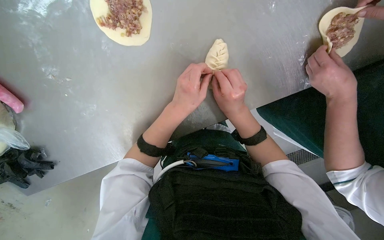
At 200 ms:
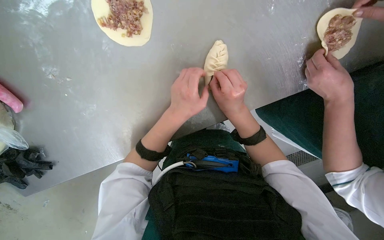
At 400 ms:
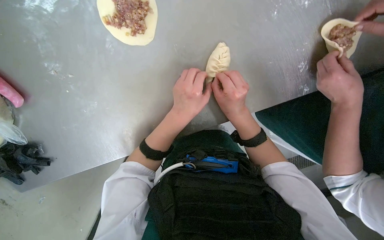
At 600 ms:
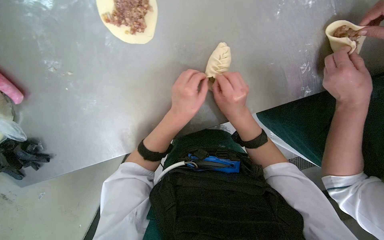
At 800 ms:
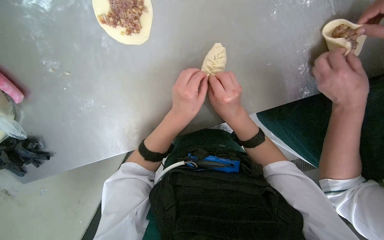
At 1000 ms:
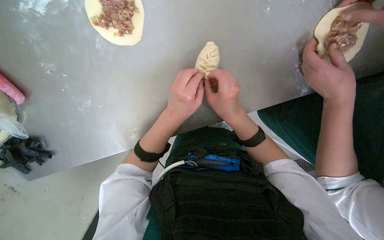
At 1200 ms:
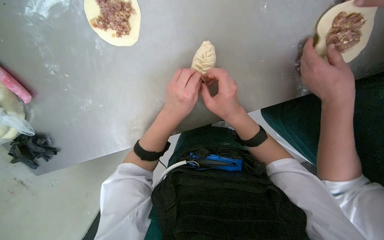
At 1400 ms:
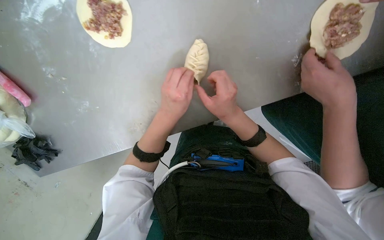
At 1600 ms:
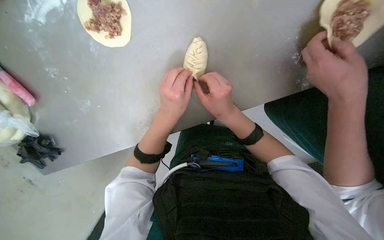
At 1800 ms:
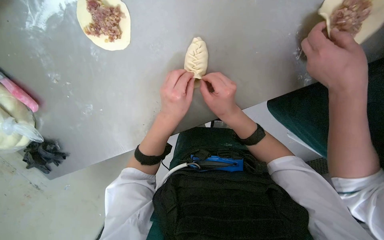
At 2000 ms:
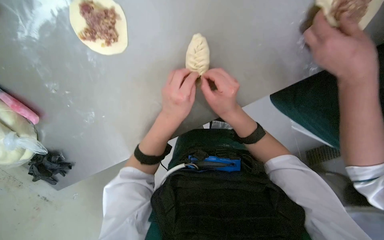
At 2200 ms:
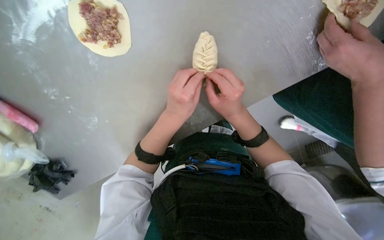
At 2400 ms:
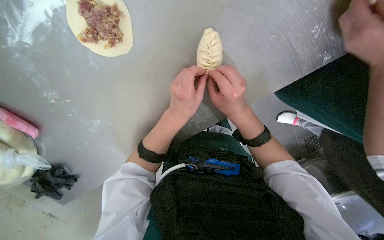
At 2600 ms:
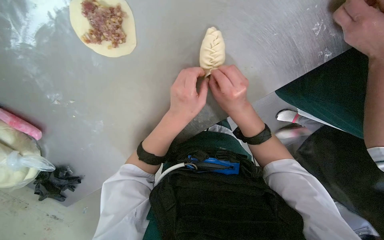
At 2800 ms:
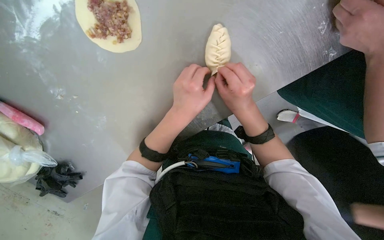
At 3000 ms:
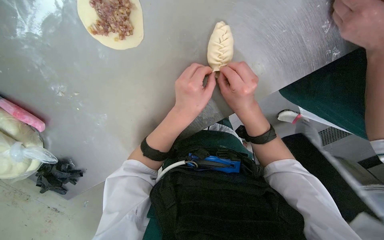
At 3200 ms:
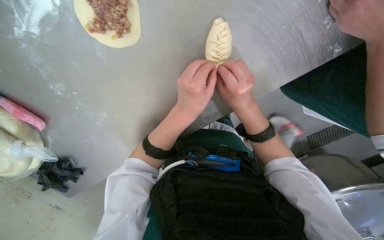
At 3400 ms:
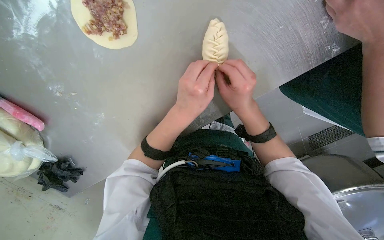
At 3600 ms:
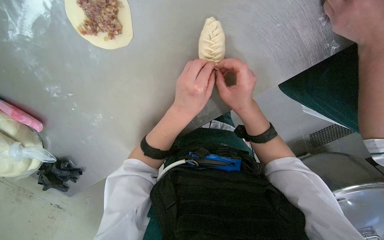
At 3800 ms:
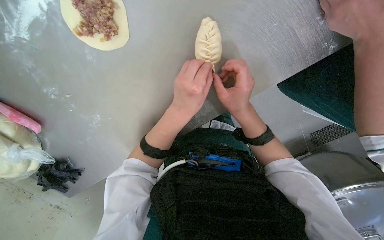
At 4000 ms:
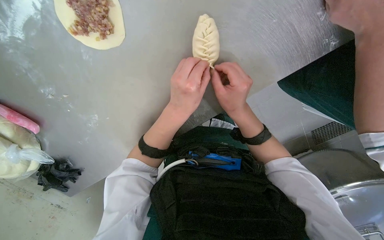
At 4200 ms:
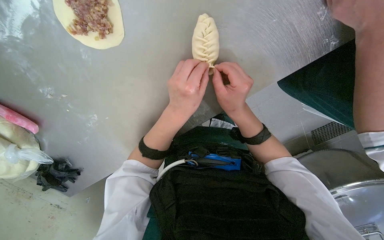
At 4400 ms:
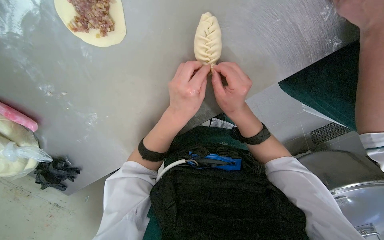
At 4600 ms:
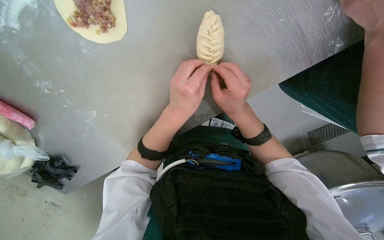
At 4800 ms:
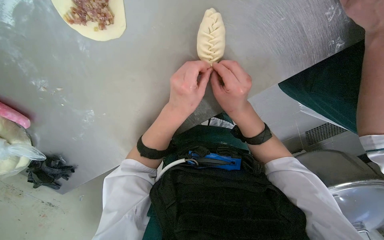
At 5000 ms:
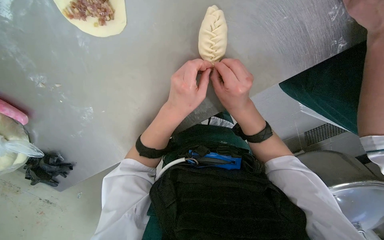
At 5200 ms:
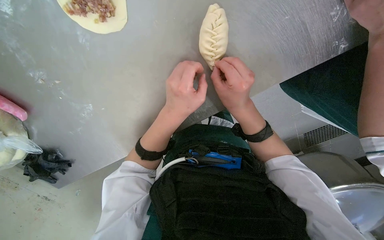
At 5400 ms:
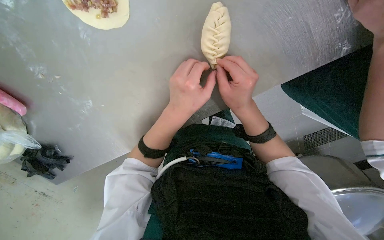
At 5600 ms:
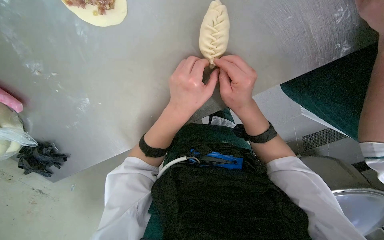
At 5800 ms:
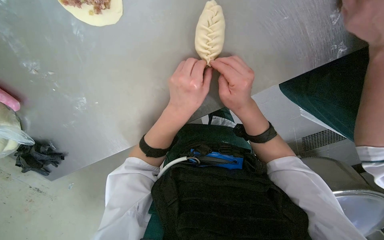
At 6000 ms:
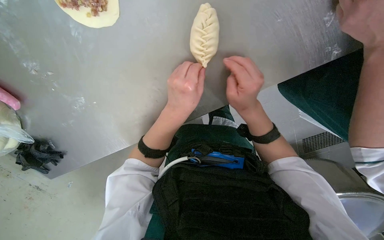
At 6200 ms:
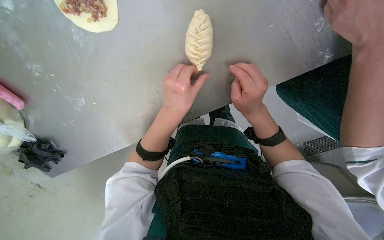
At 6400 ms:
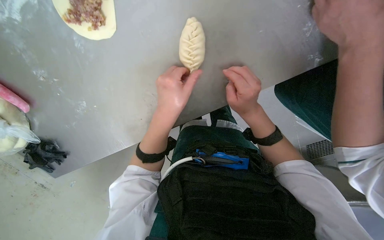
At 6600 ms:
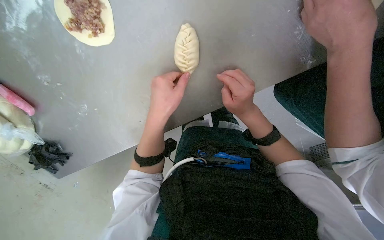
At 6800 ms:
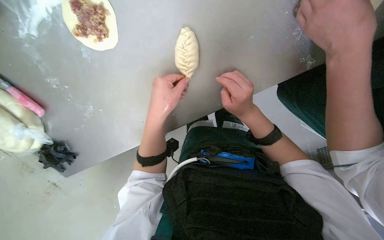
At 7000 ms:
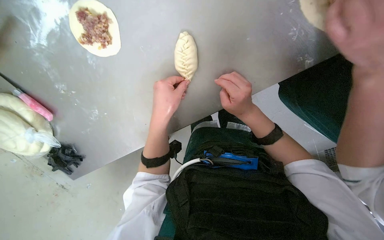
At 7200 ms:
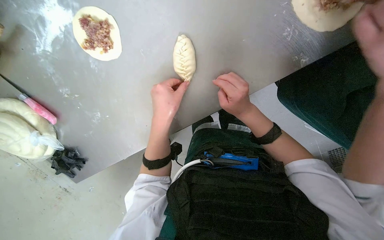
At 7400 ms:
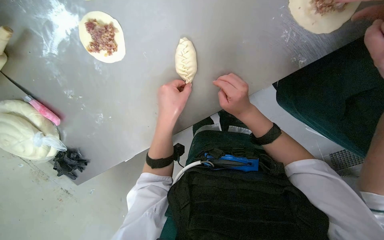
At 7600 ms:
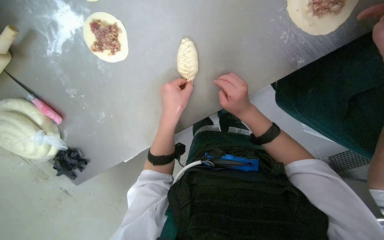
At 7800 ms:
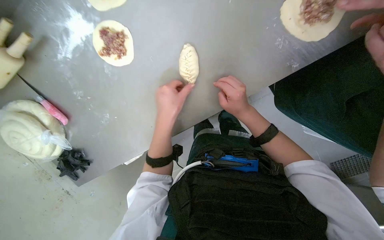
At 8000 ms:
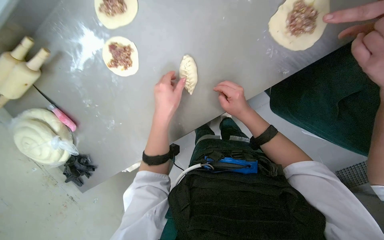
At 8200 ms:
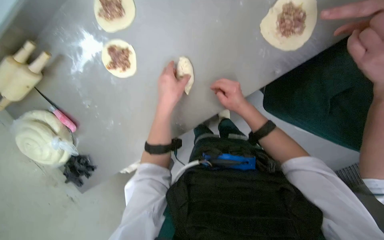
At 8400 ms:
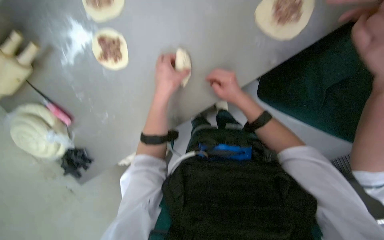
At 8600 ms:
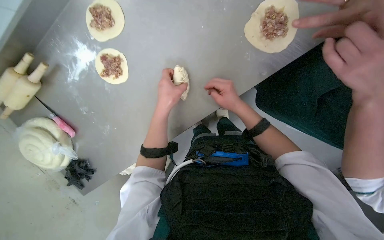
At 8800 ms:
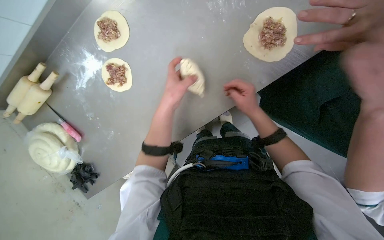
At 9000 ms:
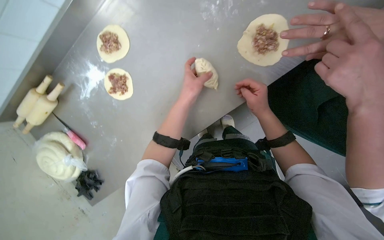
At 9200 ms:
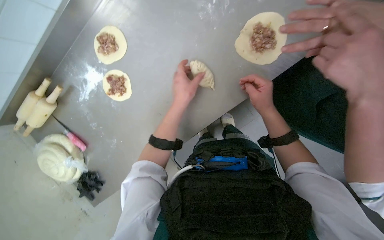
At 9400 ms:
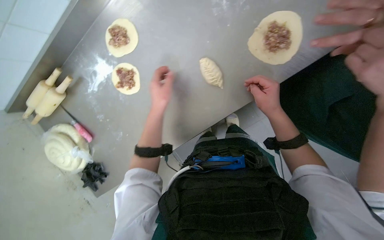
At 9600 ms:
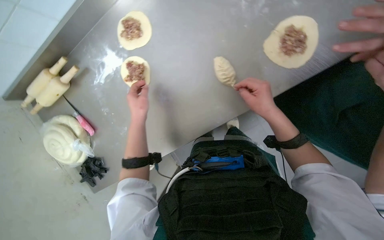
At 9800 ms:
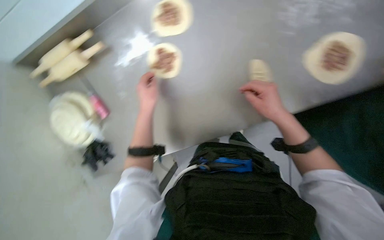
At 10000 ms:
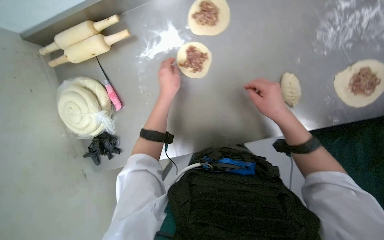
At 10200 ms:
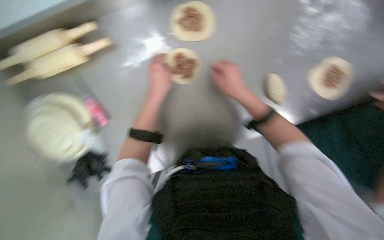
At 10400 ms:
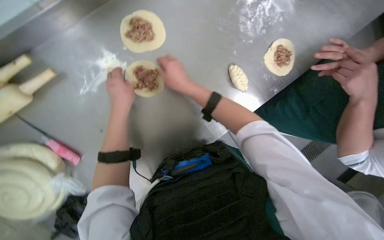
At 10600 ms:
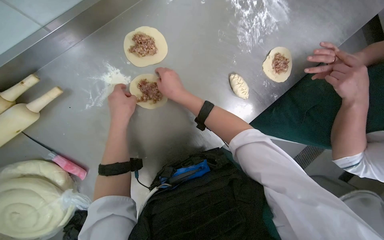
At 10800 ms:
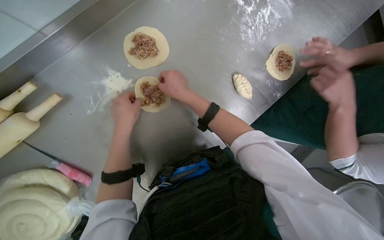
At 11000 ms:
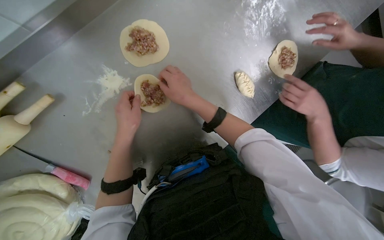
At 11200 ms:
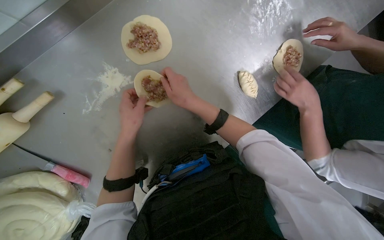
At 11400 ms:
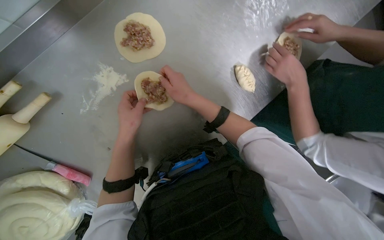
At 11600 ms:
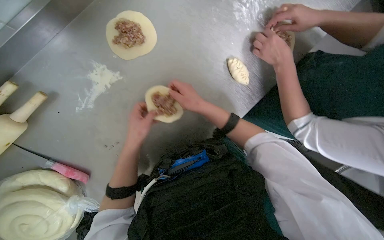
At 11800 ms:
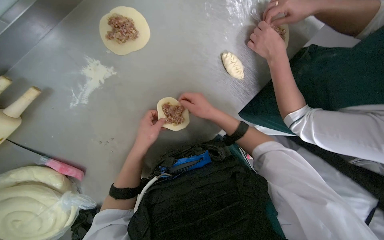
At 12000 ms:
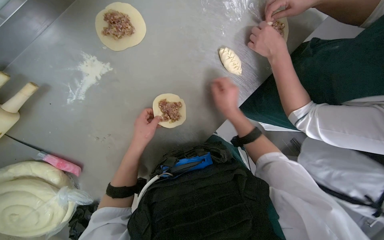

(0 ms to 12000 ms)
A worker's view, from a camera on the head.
Job: preparing food.
The whole recording: Sealing meat-filled dumplings. The worker continues sealing meat-filled dough circles, pinching the edges to form a braided pattern.
0 ms - 6000 ms: The hands make small movements and keep their place.
6000 ms - 7600 ms: The hands make small movements and keep their place.
7600 ms - 9000 ms: The right hand heads to the right, covering some 15 cm. Meanwhile the left hand heads up the picture, covering about 10 cm.
9000 ms - 10400 ms: The view pans to the right by roughly 25 degrees. Both hands travel together to the left, about 35 cm.
10400 ms - 12000 ms: The right hand goes roughly 25 cm to the right, down the picture and farther from the camera. The left hand goes about 15 cm farther from the camera and down the picture.

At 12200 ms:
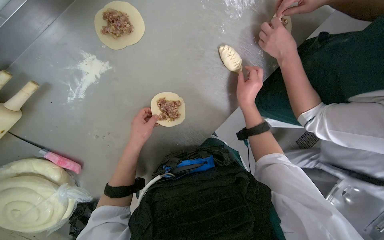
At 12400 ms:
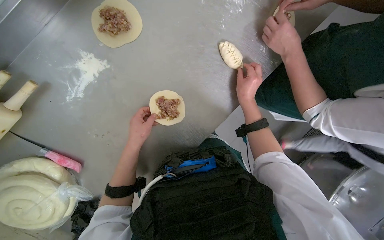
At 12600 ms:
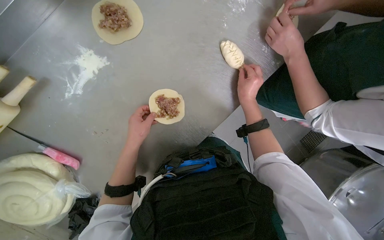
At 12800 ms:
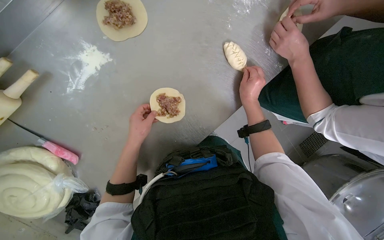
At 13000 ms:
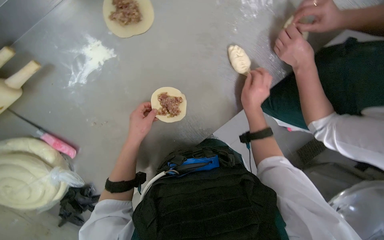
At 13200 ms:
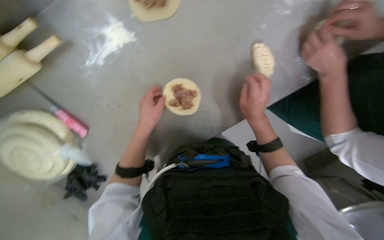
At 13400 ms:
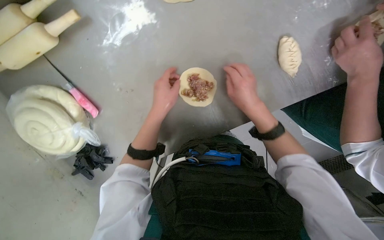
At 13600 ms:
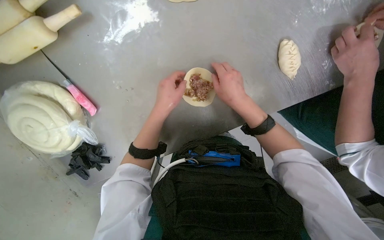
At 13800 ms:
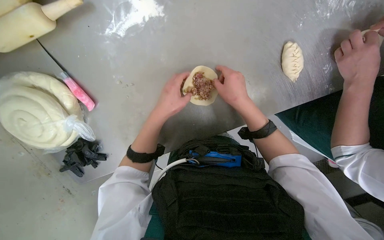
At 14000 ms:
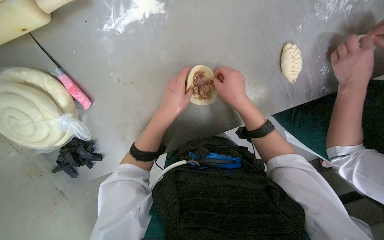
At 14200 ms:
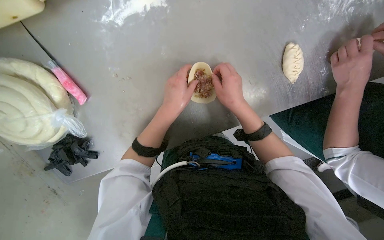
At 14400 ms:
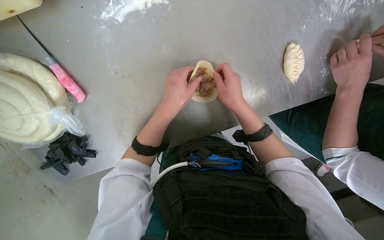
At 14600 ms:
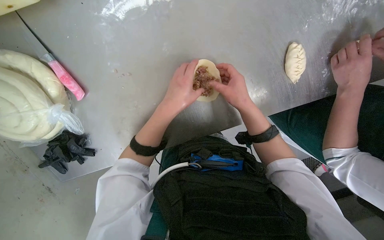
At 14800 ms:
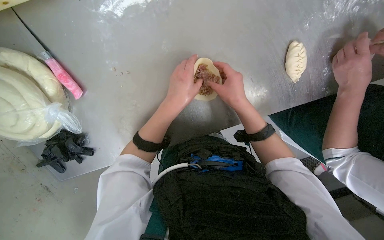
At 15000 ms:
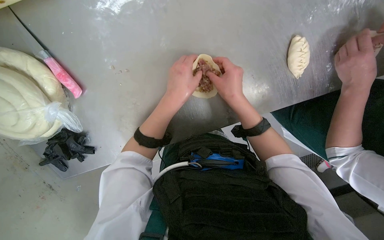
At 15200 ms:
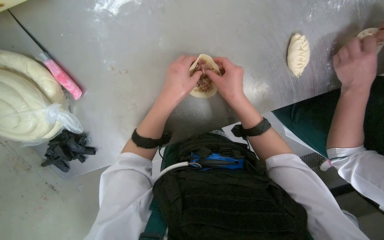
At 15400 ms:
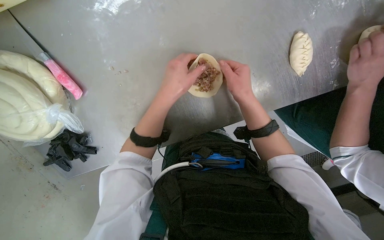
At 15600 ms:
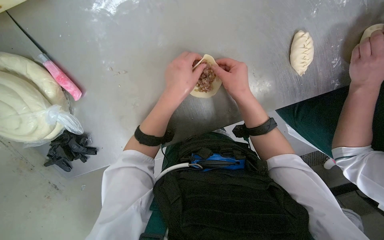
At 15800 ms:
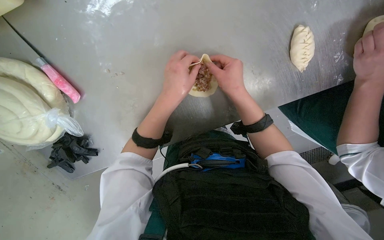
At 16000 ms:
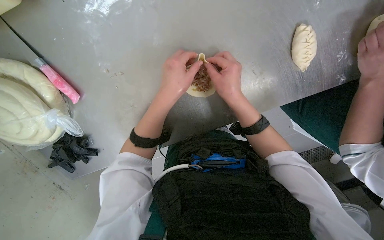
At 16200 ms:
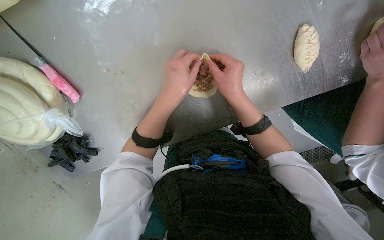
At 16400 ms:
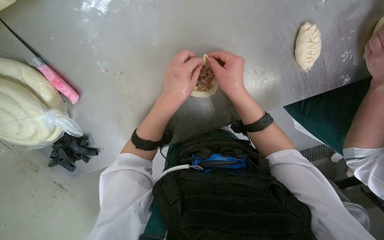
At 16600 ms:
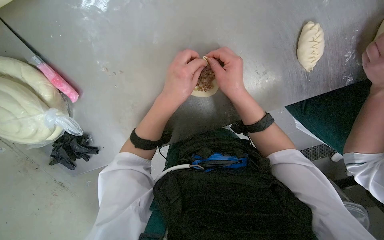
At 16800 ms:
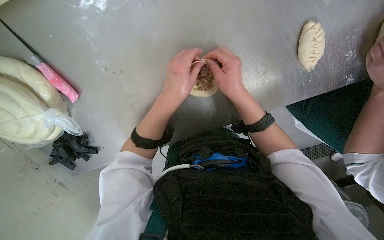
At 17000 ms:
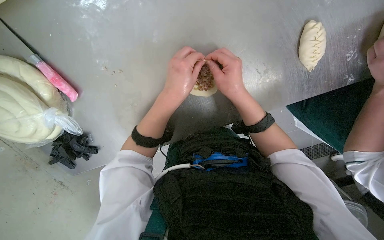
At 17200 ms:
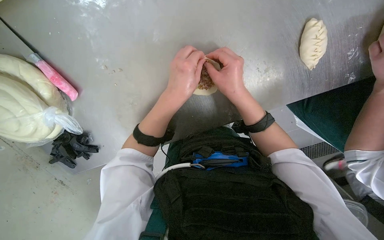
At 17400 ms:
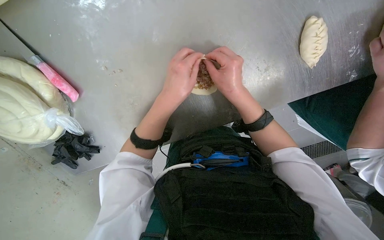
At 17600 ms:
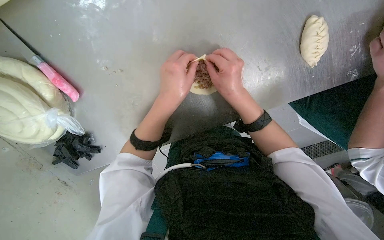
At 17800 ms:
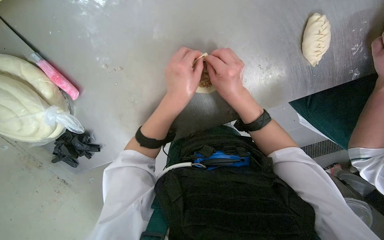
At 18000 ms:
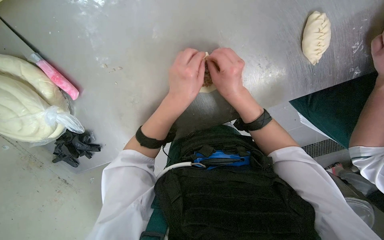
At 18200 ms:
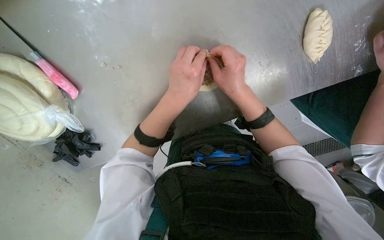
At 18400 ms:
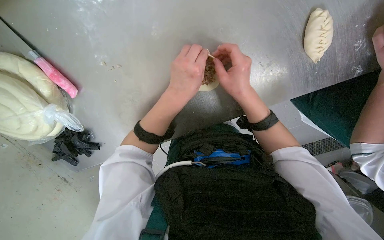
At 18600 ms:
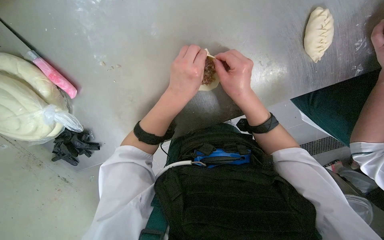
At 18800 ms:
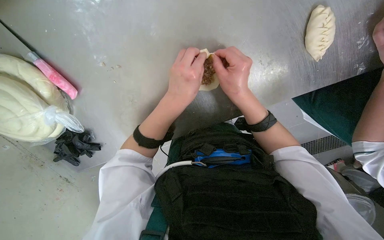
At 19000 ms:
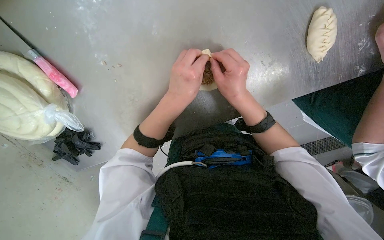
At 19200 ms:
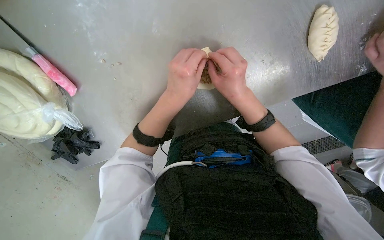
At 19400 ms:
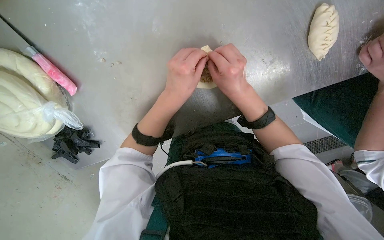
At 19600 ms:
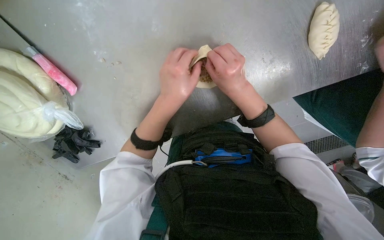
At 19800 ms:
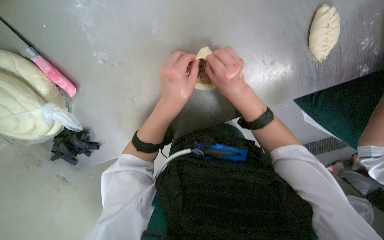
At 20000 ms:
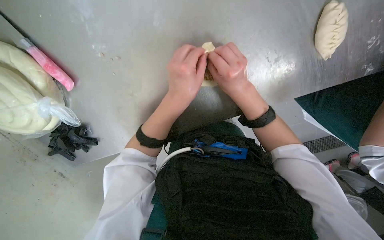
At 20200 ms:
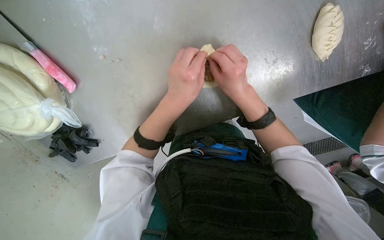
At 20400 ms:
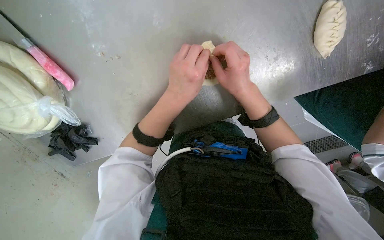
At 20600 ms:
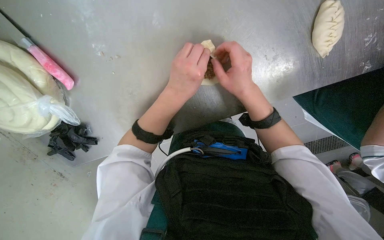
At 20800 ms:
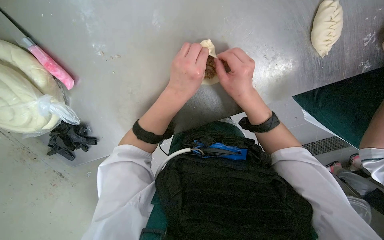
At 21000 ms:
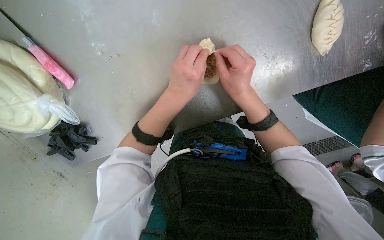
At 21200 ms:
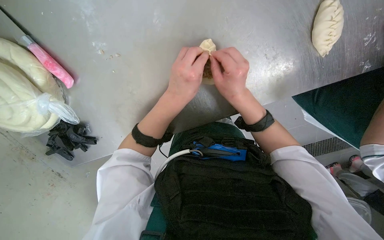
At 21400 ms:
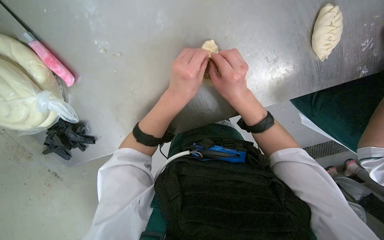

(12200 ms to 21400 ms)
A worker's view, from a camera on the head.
Job: preparing food.
The whole recording: Sealing meat-filled dumplings. The worker continues sealing meat-filled dough circles, pinching the edges to form a braided pattern.
13800 ms - 21400 ms: The hands make small movements and keep their place.
